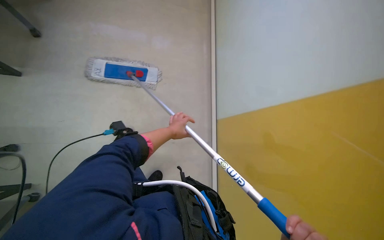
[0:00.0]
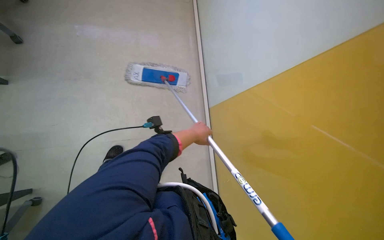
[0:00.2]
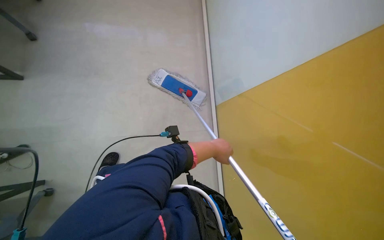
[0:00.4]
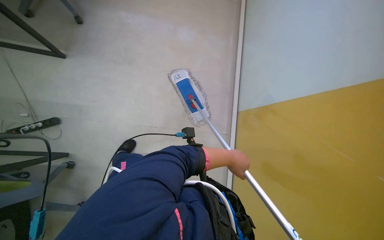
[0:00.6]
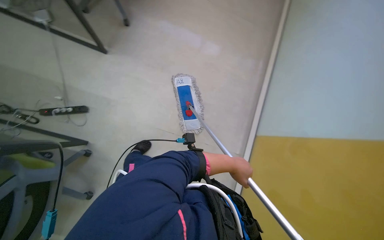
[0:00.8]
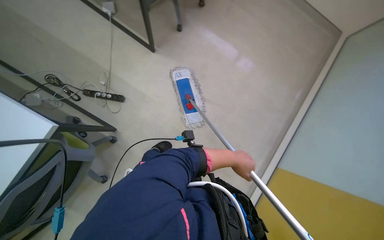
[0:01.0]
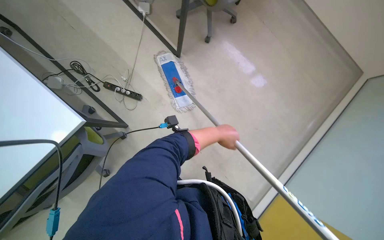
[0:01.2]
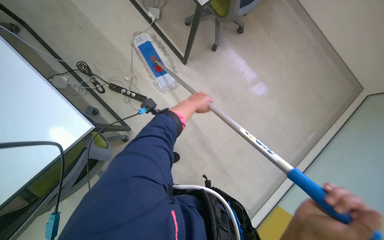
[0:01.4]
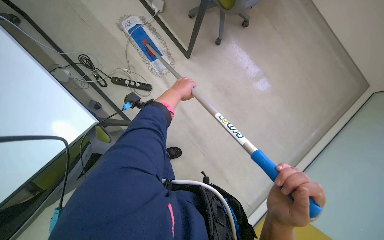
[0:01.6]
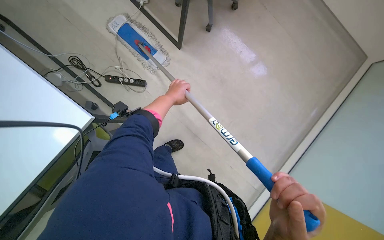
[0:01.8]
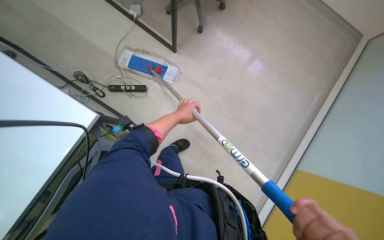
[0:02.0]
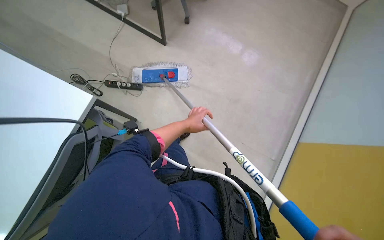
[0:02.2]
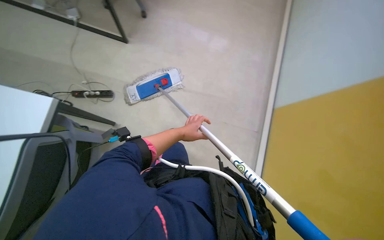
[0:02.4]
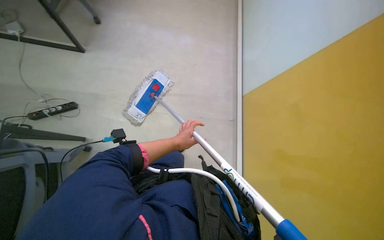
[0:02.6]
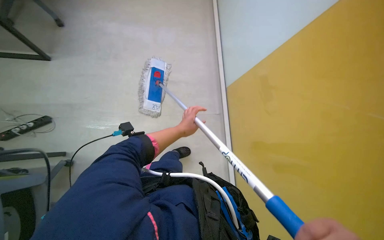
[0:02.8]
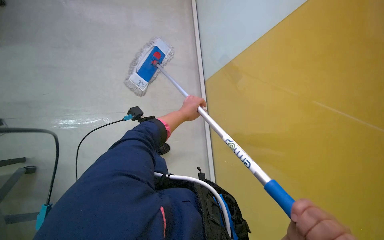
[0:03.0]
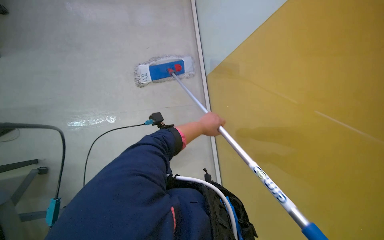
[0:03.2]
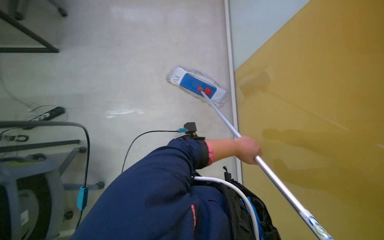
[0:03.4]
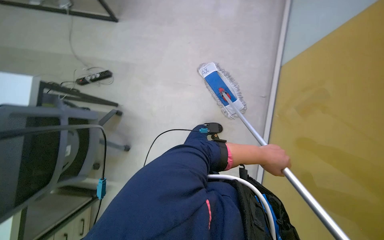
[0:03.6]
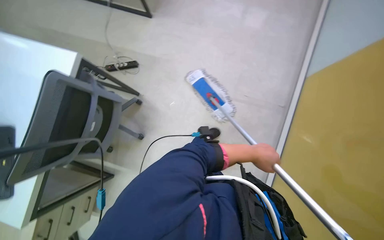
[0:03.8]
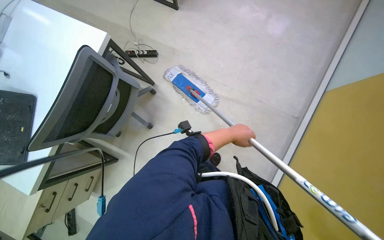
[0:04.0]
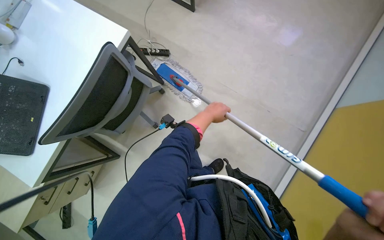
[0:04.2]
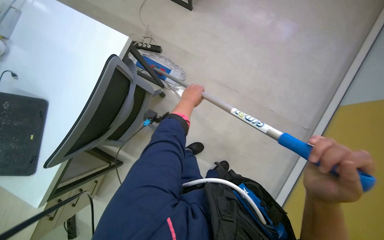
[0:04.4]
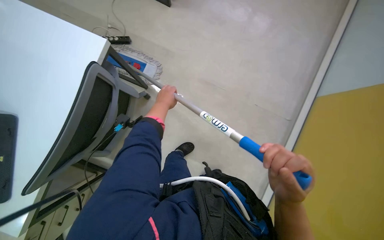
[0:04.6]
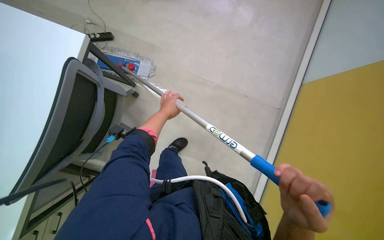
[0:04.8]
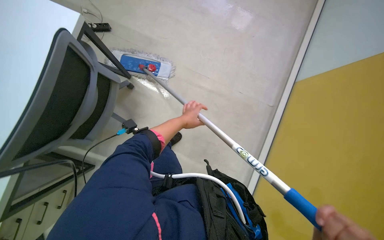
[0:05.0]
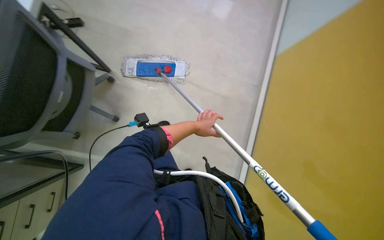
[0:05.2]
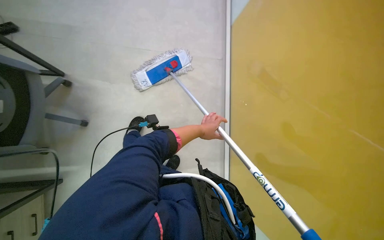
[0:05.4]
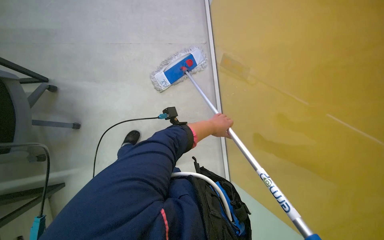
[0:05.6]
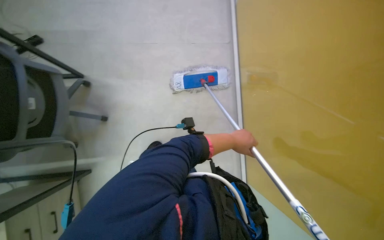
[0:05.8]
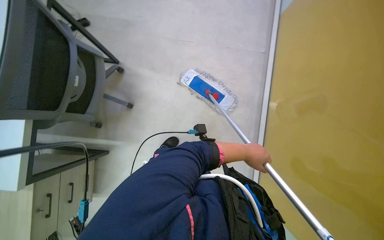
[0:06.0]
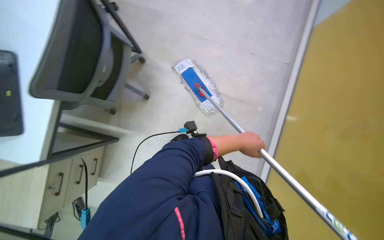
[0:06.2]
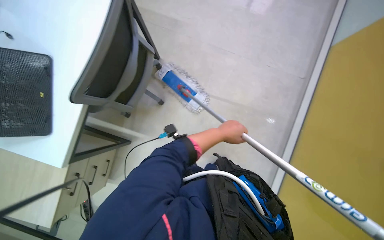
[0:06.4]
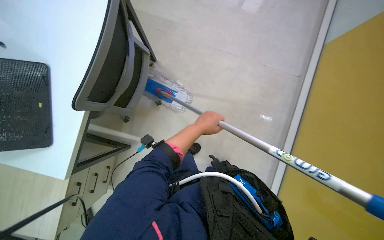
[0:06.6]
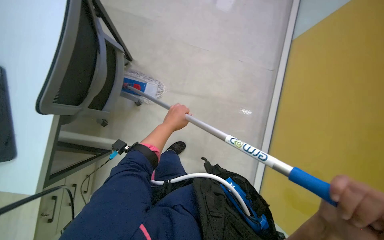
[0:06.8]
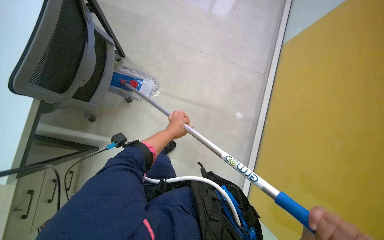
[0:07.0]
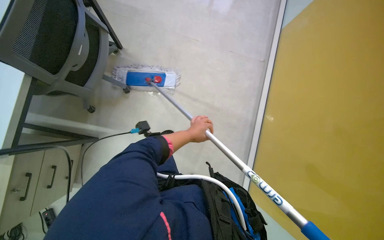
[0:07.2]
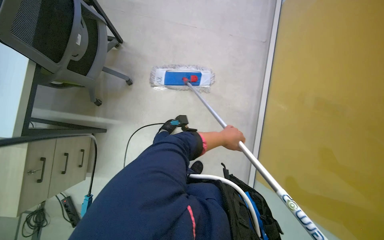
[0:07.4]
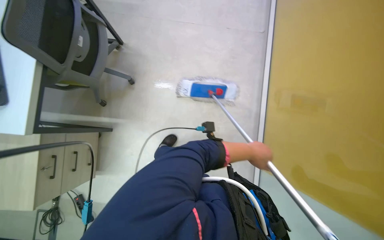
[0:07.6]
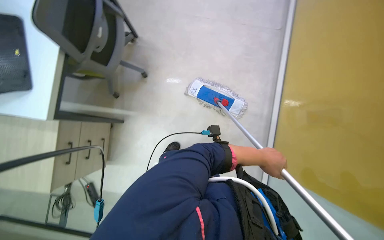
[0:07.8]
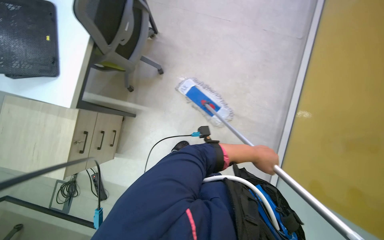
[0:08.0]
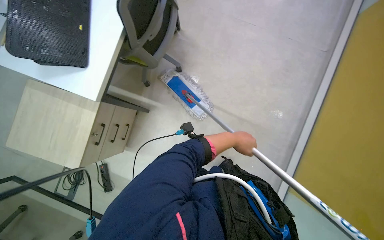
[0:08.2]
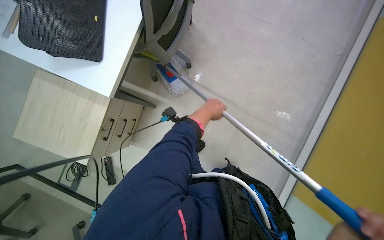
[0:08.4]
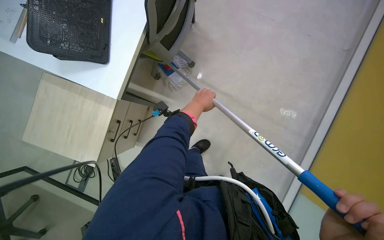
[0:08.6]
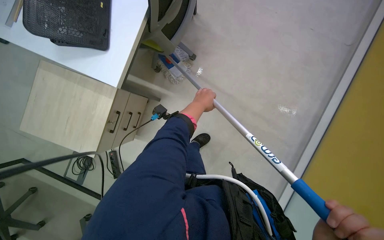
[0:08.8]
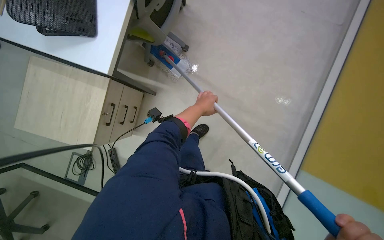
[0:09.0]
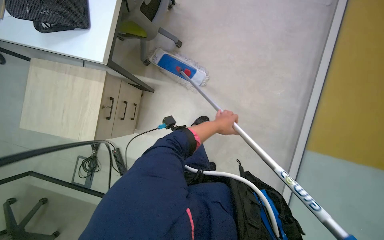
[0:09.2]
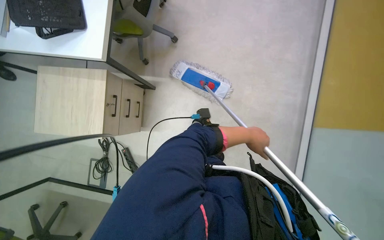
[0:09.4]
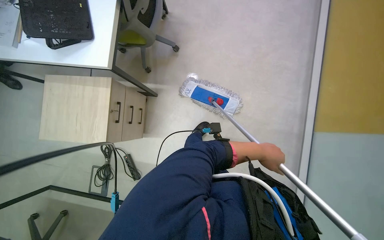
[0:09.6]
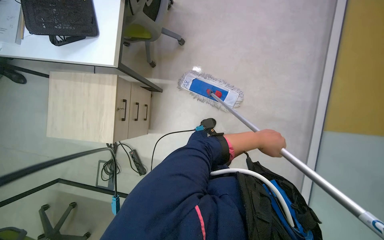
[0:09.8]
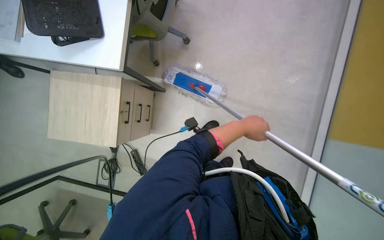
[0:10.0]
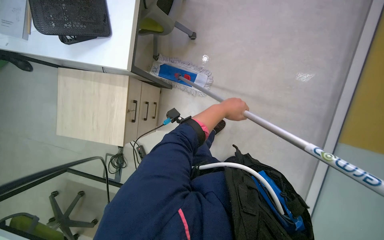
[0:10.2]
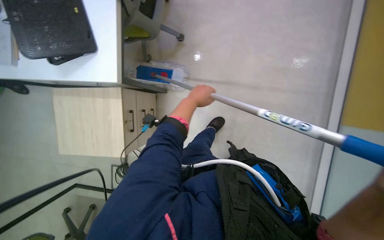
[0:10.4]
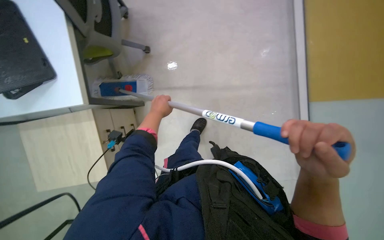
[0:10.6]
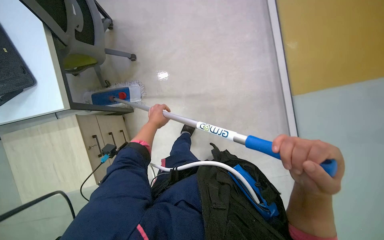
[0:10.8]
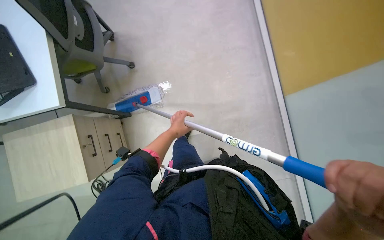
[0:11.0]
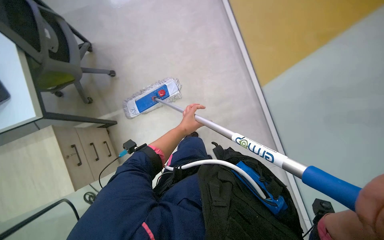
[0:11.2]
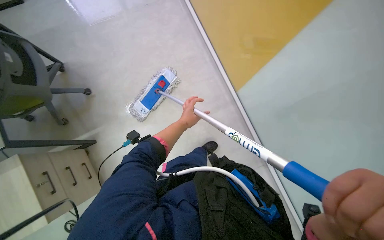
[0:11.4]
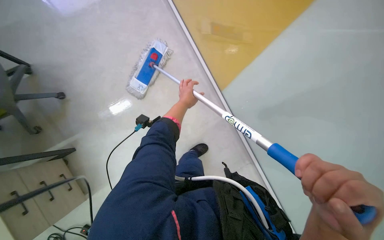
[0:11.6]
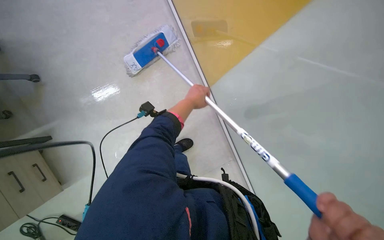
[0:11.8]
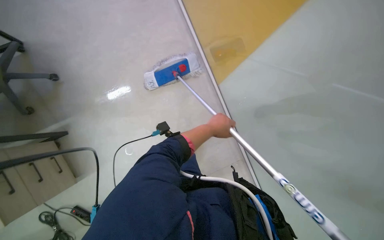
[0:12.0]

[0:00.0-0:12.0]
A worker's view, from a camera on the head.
Job: mopping floor.
The whole recording: Mopping office floor. The worker mops the floor in the office, moving around desks and chairs.
0:00.0 to 0:01.6: The head rotates approximately 60 degrees to the left.
0:04.4 to 0:06.0: The left hand goes roughly 25 cm to the right and down the picture.
0:06.0 to 0:07.6: The left hand goes to the left and returns, roughly 15 cm each way.
0:09.0 to 0:10.4: The left hand reaches roughly 25 cm to the right, then returns.
0:10.4 to 0:12.0: The wearer looks approximately 30 degrees further to the right.

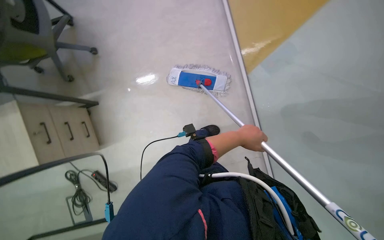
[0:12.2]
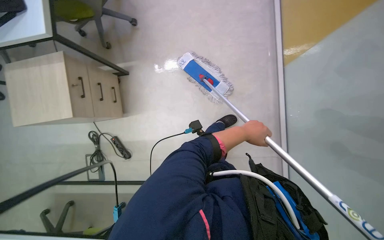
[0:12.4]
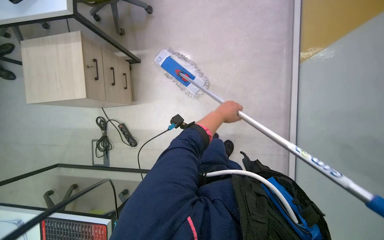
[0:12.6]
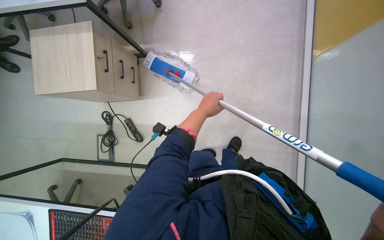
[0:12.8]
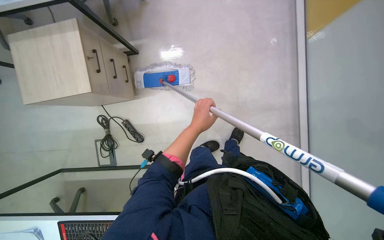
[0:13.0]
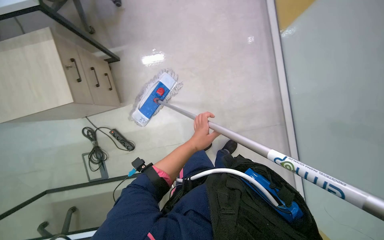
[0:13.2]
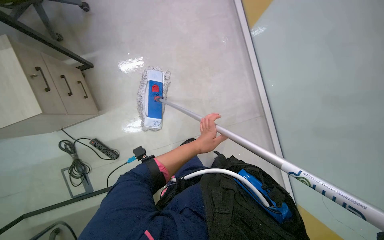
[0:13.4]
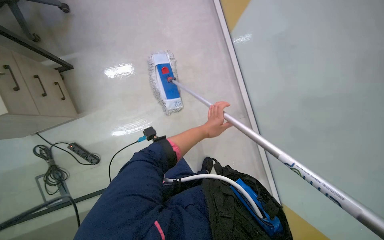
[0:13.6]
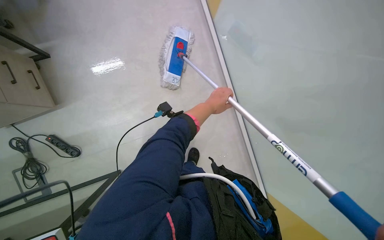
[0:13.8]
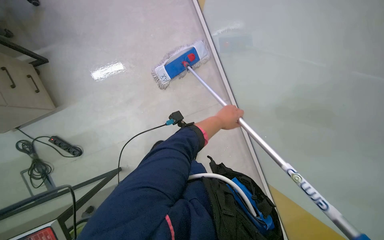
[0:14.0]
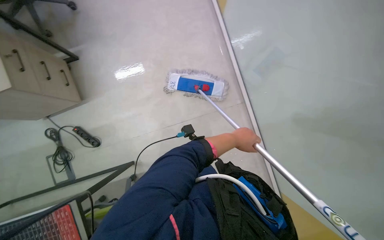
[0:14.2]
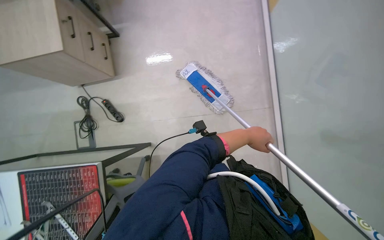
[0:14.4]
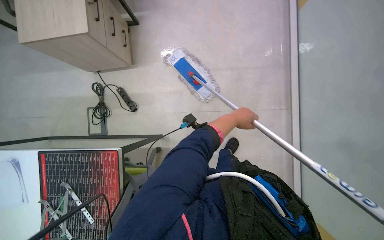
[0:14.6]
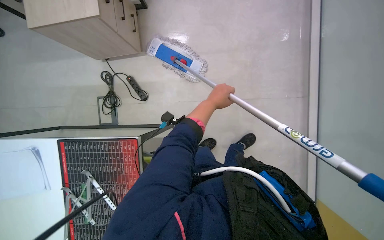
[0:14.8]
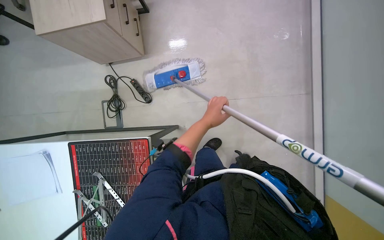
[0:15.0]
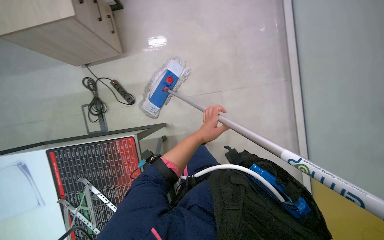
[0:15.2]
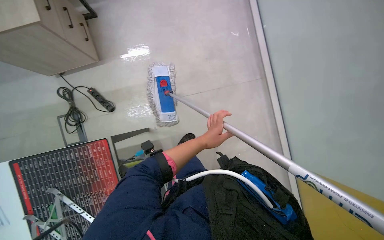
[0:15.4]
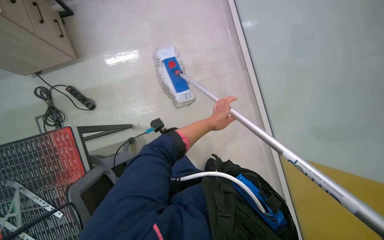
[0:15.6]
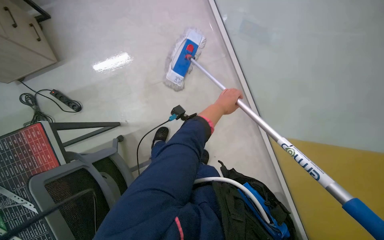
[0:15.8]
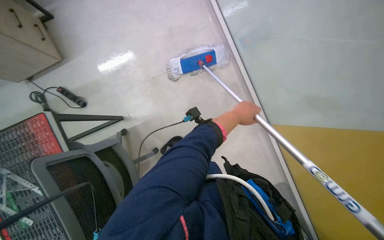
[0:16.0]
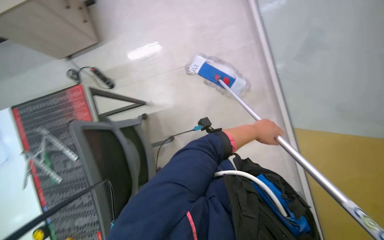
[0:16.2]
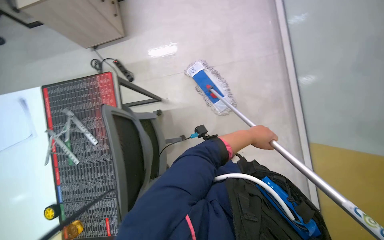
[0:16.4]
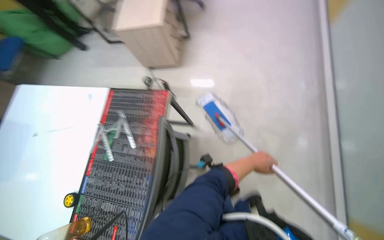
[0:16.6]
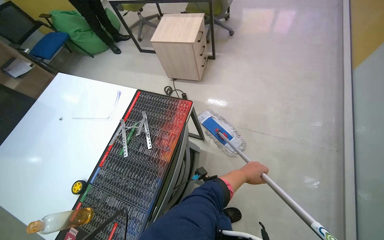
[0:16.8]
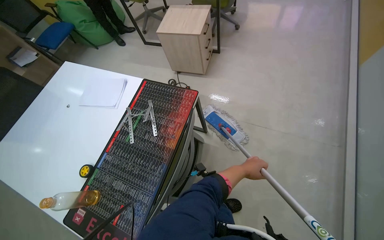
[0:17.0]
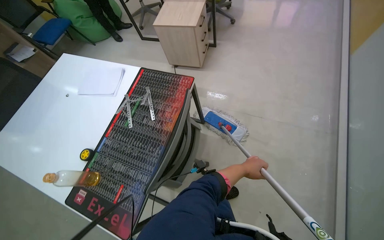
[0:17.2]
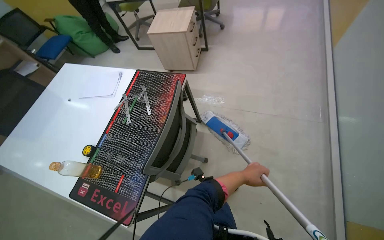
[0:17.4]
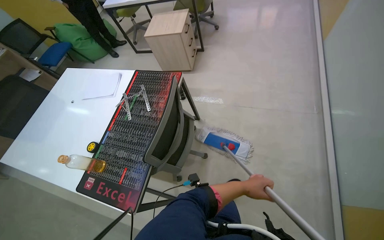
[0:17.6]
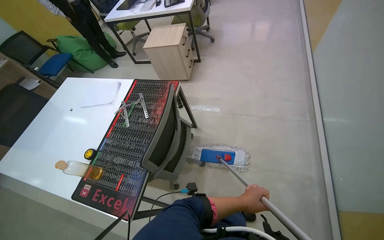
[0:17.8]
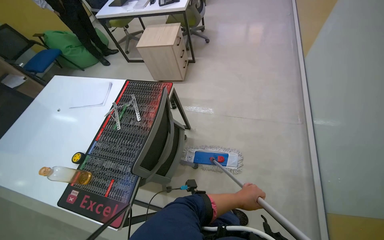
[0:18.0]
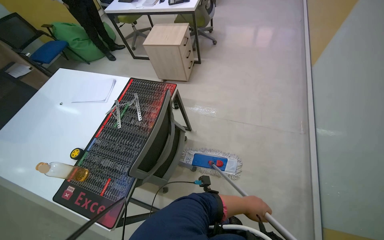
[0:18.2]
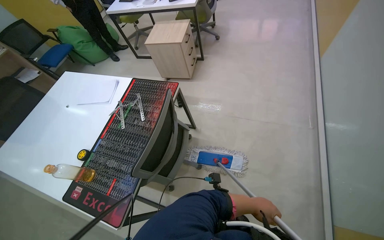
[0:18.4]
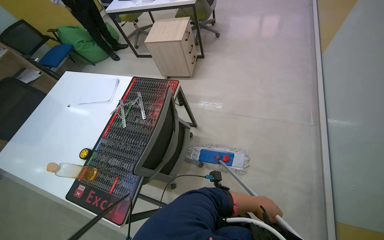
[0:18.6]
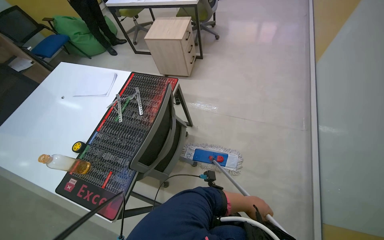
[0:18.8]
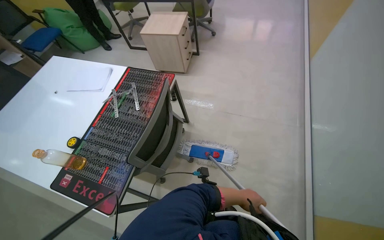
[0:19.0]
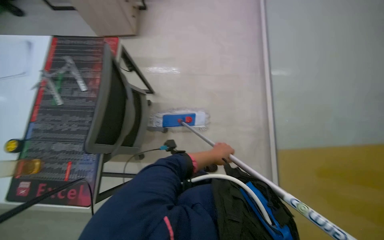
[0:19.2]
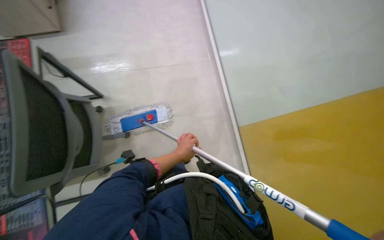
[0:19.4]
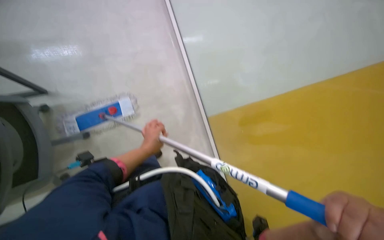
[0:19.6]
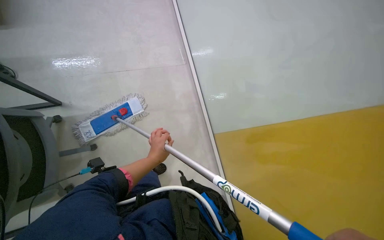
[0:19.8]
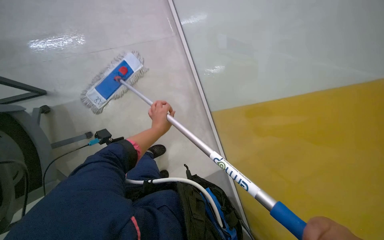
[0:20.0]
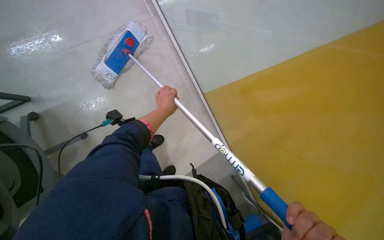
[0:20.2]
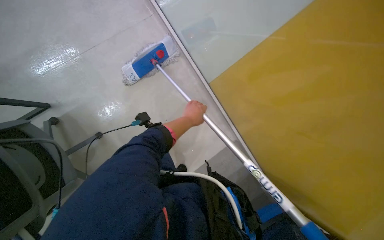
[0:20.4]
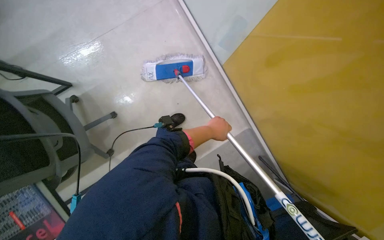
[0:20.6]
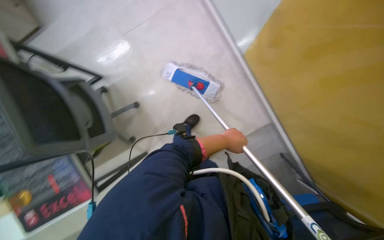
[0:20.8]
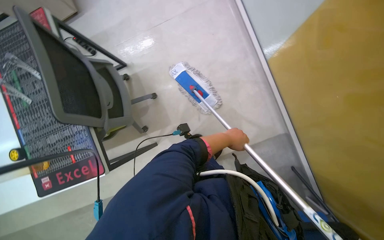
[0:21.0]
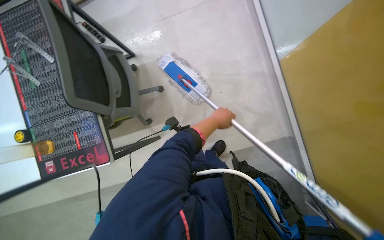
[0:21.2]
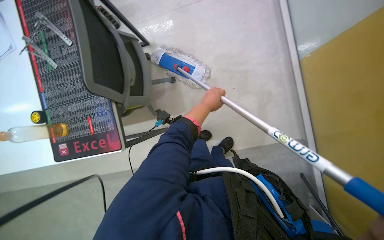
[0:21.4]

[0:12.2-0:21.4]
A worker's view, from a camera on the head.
Job: mopping floor.
The whole recording: Mopping office floor. The worker mops the floor in the office, moving around desks and chairs.
0:12.2 to 0:13.8: The left hand heads to the left, covering approximately 30 cm.
0:15.2 to 0:16.8: The view tips upward by some 15 degrees.
0:16.8 to 0:18.4: The left hand heads down the picture and to the right, covering approximately 35 cm.
0:18.4 to 0:19.8: The wearer's head swings roughly 45 degrees to the right. The view tilts roughly 25 degrees downward.
